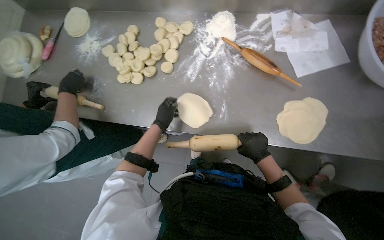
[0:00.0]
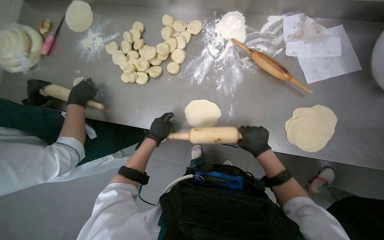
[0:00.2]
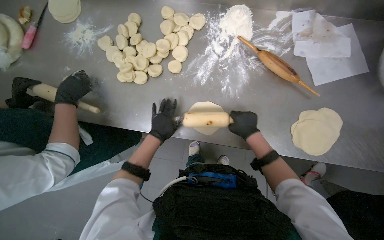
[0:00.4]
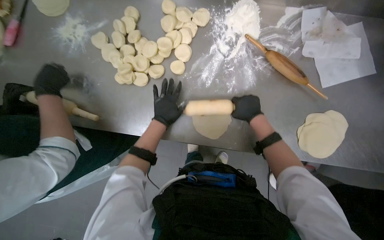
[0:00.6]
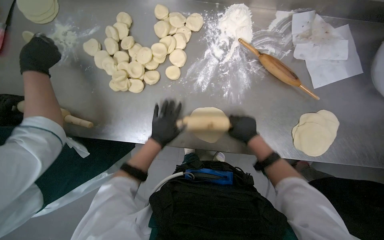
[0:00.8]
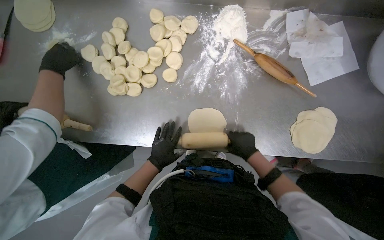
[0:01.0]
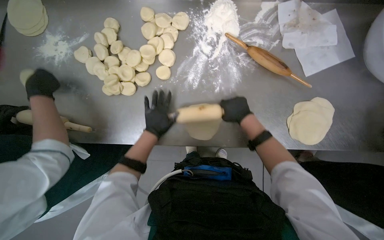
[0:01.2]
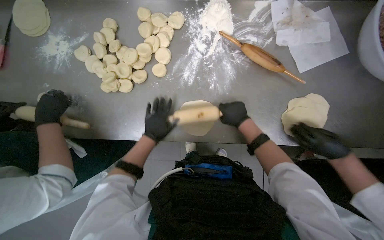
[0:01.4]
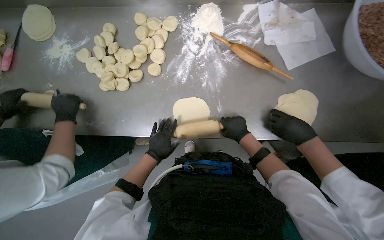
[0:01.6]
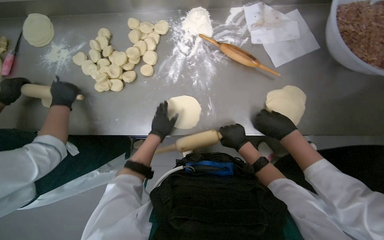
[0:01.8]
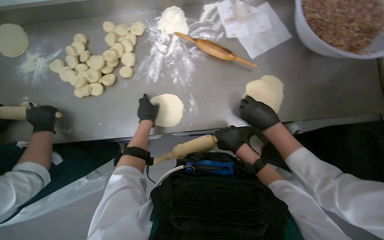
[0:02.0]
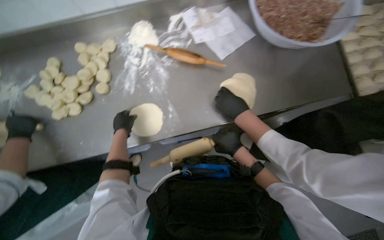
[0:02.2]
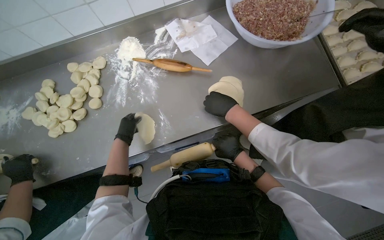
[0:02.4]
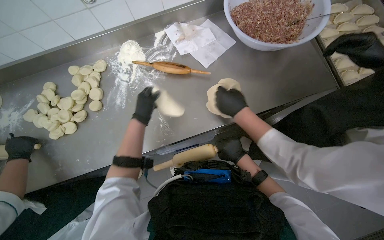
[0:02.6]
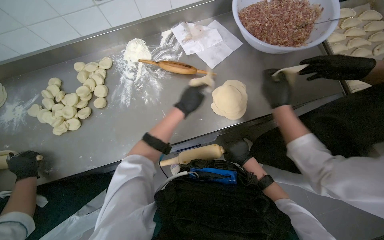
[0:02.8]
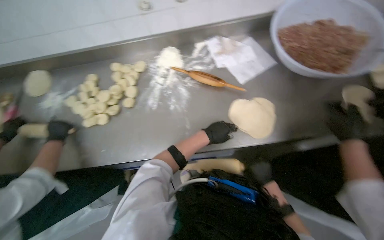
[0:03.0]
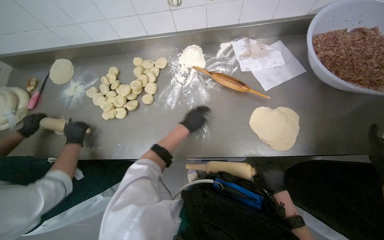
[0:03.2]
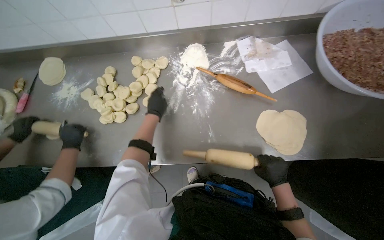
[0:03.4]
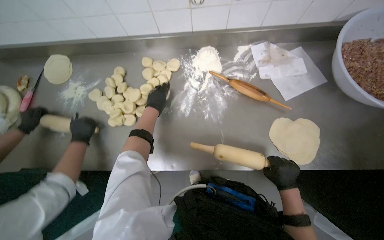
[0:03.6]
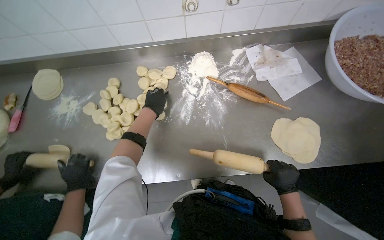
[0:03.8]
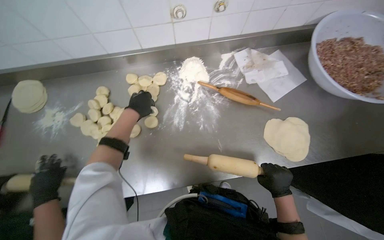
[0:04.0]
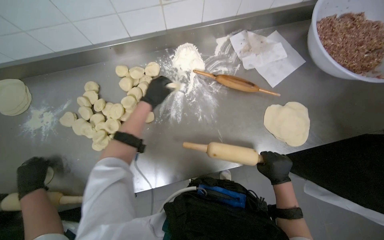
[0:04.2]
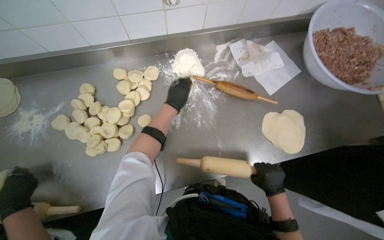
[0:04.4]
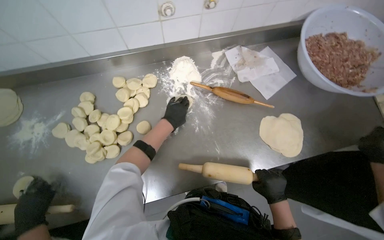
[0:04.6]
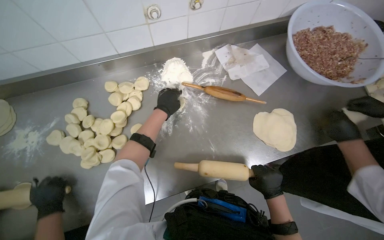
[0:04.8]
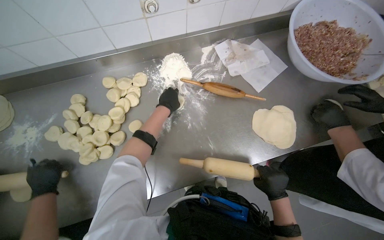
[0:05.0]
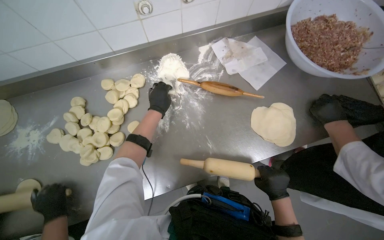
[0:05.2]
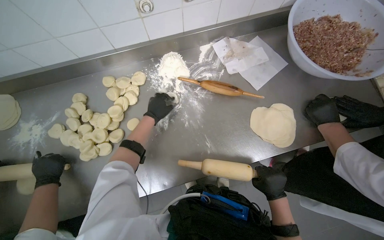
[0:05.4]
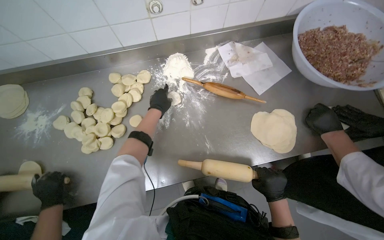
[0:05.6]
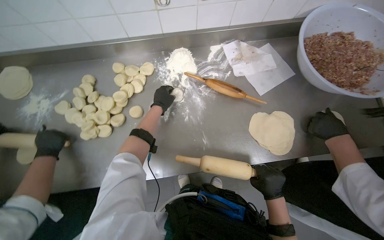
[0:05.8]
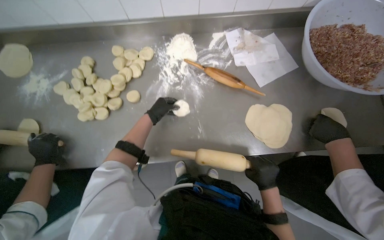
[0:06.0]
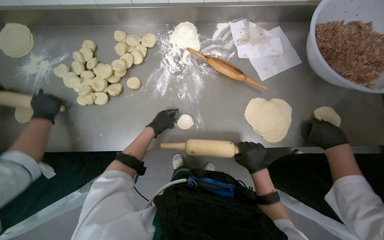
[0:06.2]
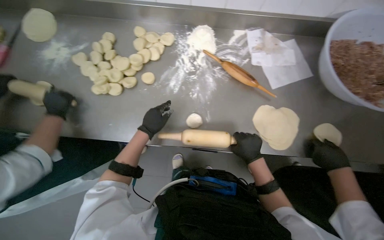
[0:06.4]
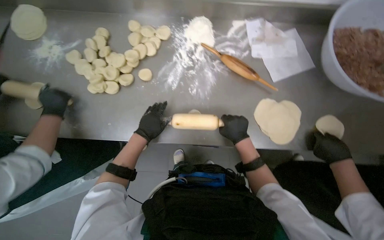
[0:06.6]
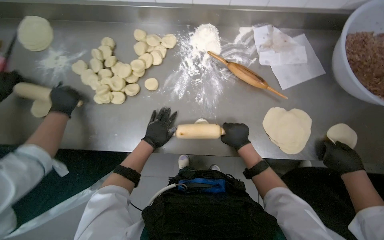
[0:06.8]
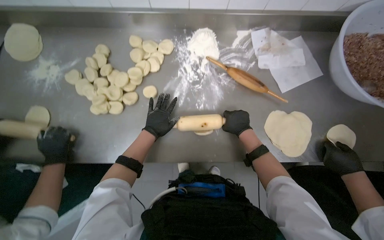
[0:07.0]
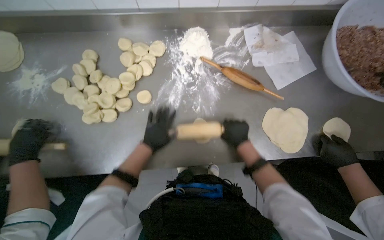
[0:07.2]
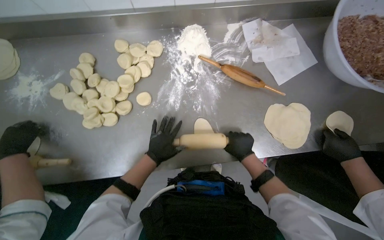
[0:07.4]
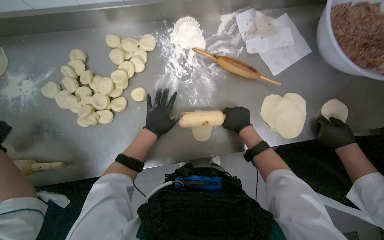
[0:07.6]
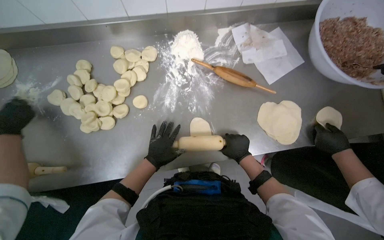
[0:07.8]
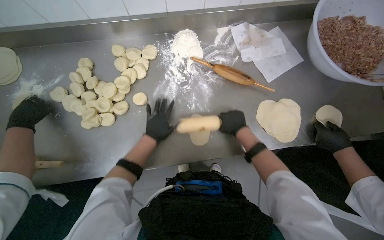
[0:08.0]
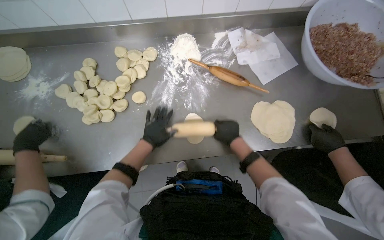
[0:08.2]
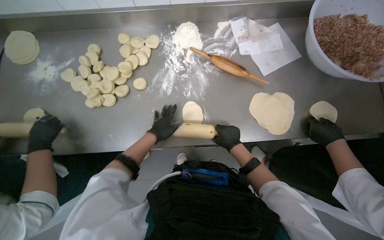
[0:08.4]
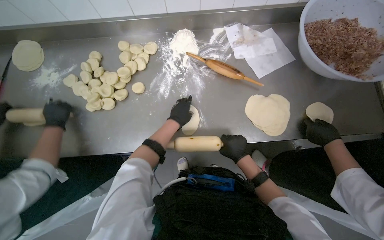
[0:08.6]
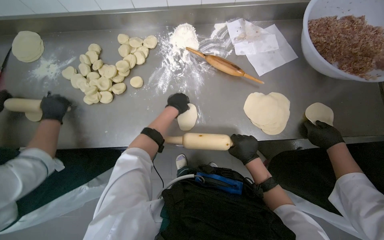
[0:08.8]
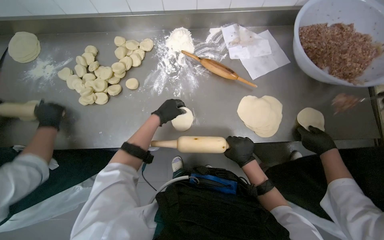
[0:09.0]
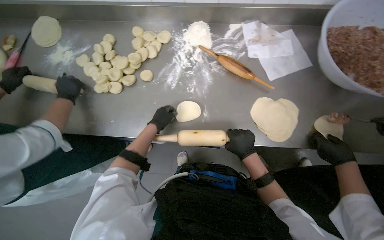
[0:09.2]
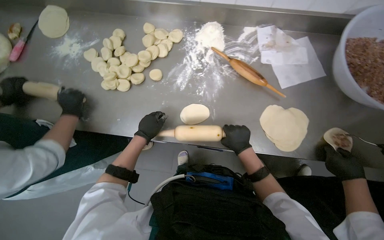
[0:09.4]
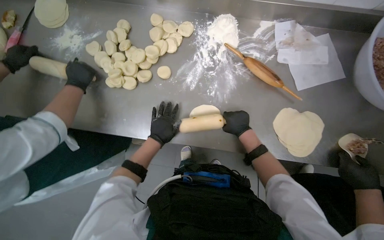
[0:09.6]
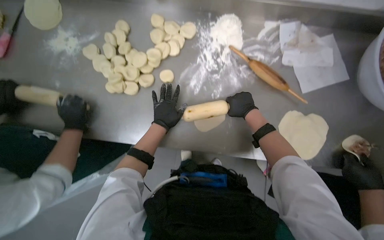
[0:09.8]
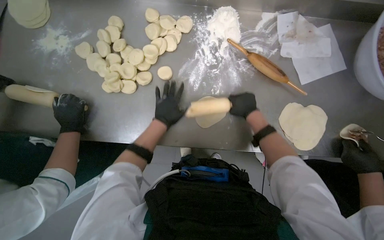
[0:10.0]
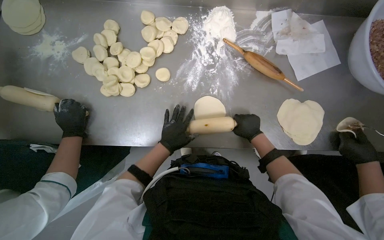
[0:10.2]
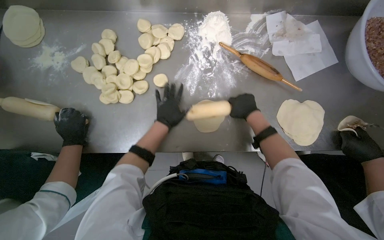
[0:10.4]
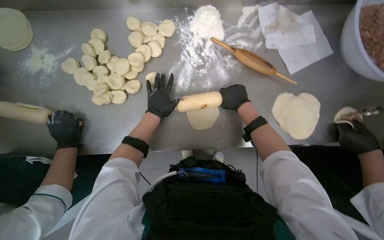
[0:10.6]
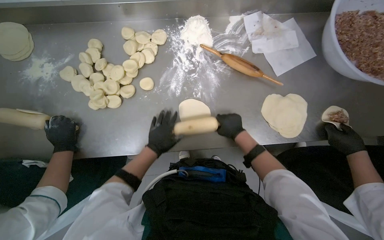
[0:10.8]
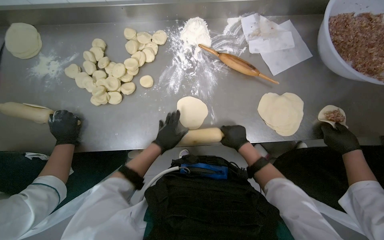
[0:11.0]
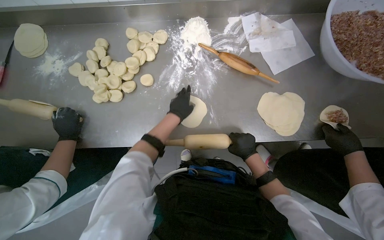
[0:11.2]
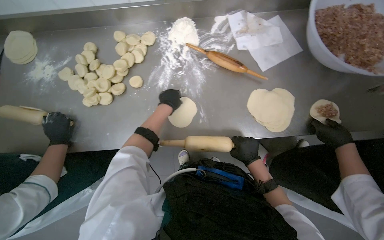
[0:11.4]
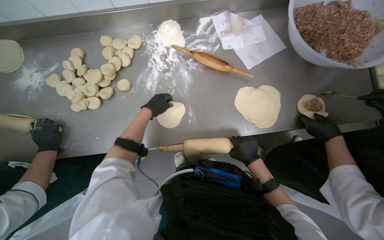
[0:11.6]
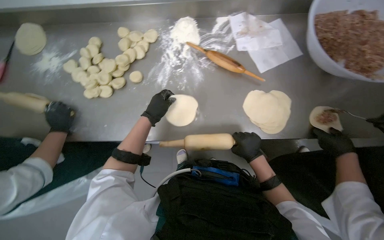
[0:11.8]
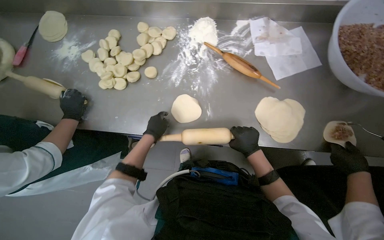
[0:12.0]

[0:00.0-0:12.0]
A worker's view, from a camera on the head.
Job: preparing food.
The whole recording: Rolling dough circles. The worker uses a rolling pin to flatten small dough circles on the metal table.
0:00.0 to 0:01.6: The right hand moves up and down the picture over approximately 15 cm, changing direction 3 times. The left hand goes up and down the picture, some 15 cm each way, reversing 2 times.
0:01.6 to 0:03.0: The wearer looks some 15 degrees further upward. The right hand is displaced to the right by roughly 25 cm. Meanwhile the left hand travels to the right and up the picture by some 35 cm.
0:03.0 to 0:04.4: The left hand moves to the left and up the picture, some 35 cm.
0:06.0 to 0:07.6: The right hand goes up and down the picture, roughly 15 cm each way, reversing 2 times.
0:07.6 to 0:09.0: The right hand goes up and down the picture, about 10 cm each way, reversing 2 times.
0:09.0 to 0:10.4: The right hand goes up and down the picture, some 20 cm each way, reversing 2 times. The left hand moves up and down the picture over about 10 cm, changing direction 3 times.
0:10.4 to 0:12.0: The left hand swings up and down the picture, approximately 15 cm each way, with 2 reversals. The right hand moves down the picture, about 15 cm.

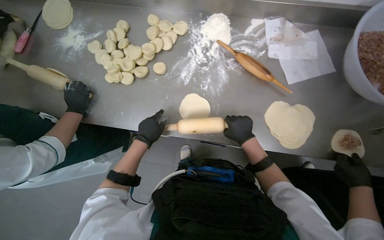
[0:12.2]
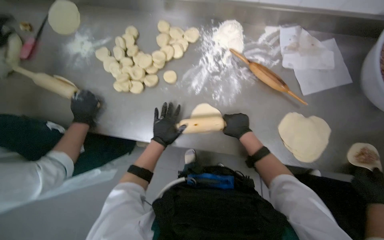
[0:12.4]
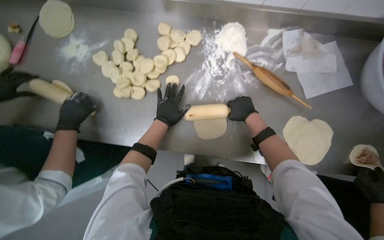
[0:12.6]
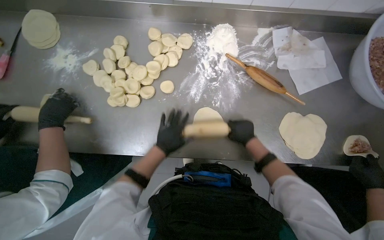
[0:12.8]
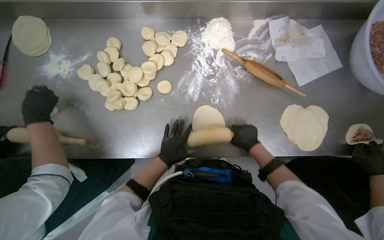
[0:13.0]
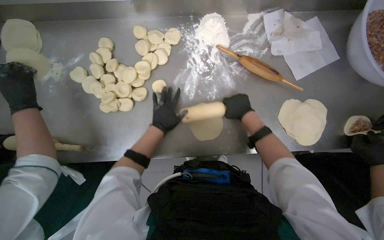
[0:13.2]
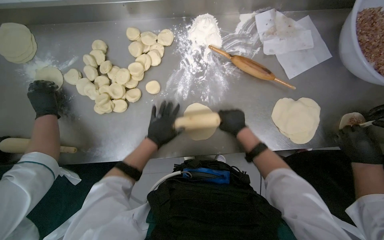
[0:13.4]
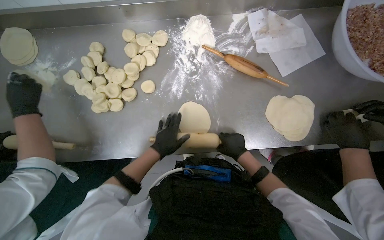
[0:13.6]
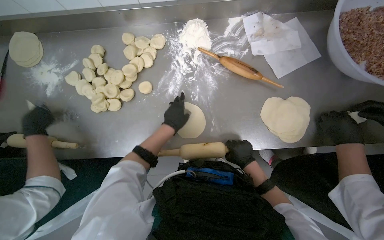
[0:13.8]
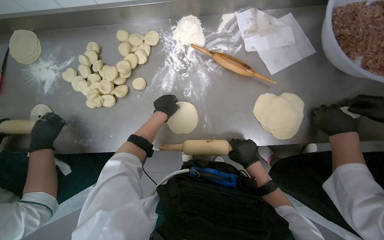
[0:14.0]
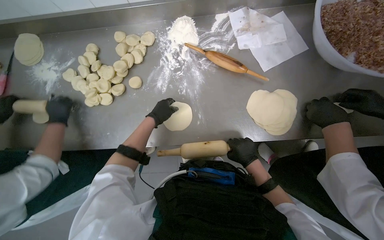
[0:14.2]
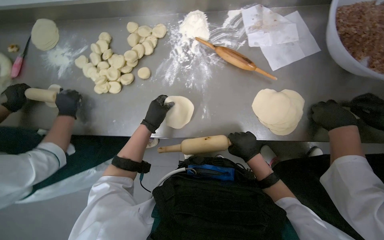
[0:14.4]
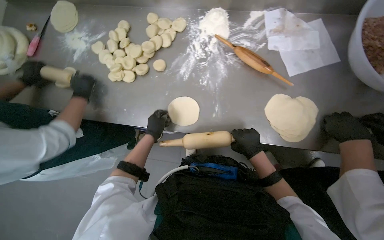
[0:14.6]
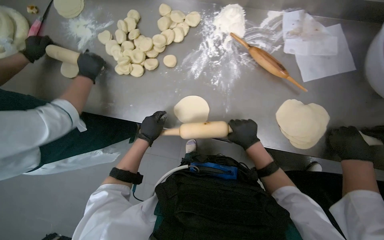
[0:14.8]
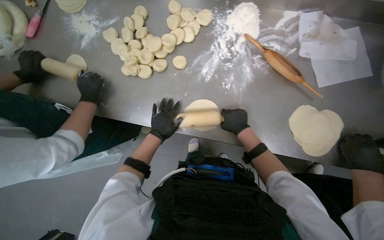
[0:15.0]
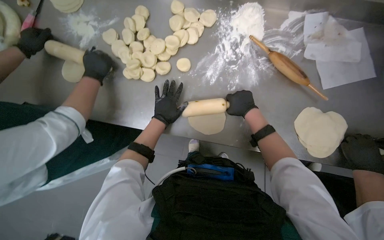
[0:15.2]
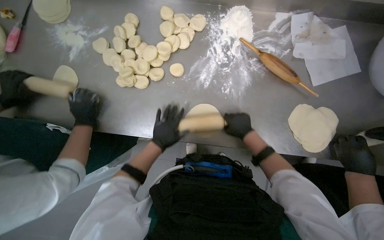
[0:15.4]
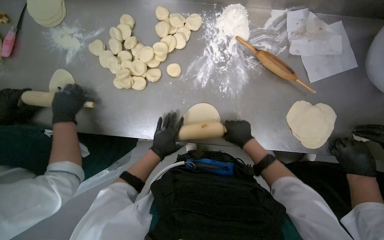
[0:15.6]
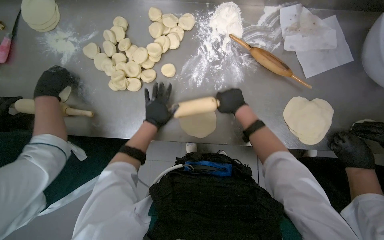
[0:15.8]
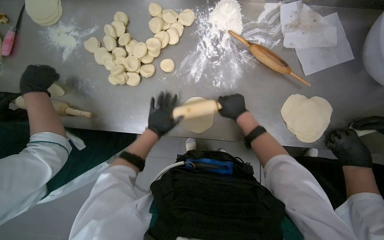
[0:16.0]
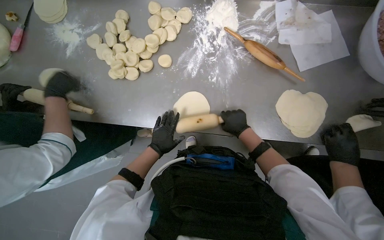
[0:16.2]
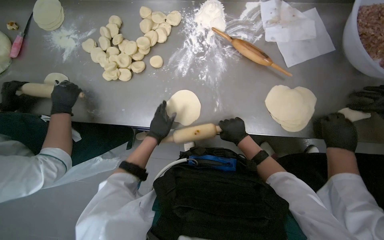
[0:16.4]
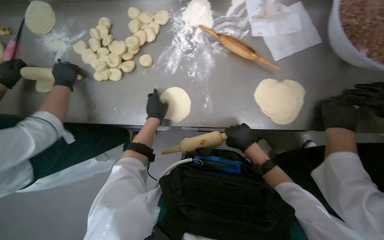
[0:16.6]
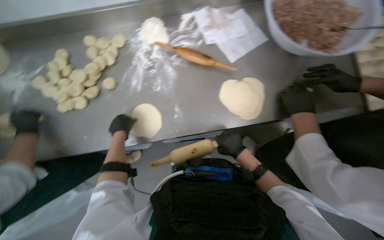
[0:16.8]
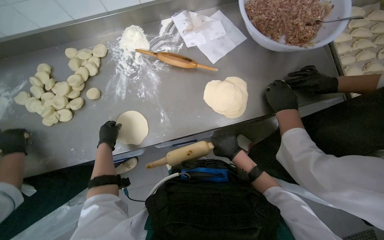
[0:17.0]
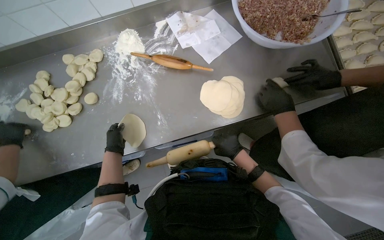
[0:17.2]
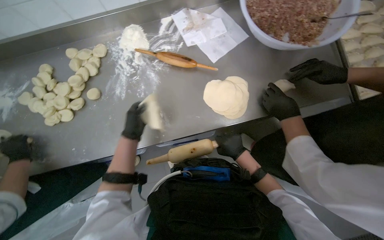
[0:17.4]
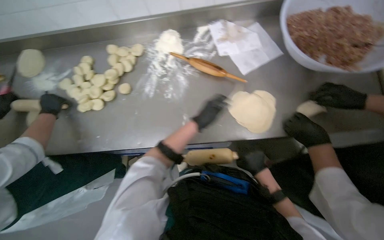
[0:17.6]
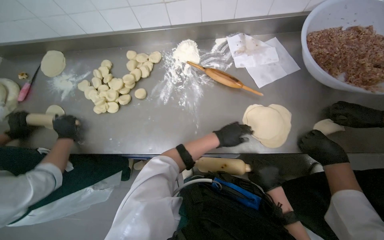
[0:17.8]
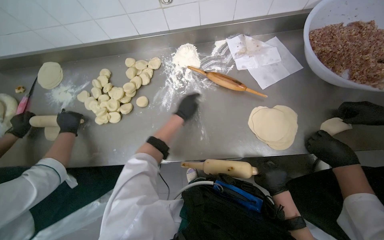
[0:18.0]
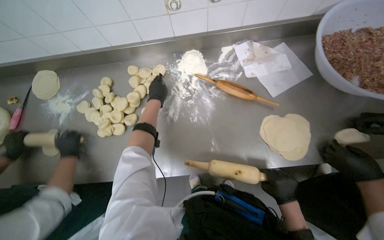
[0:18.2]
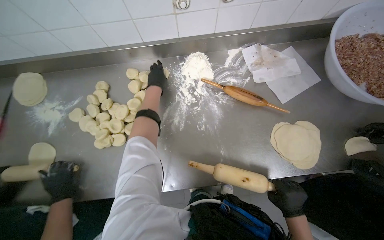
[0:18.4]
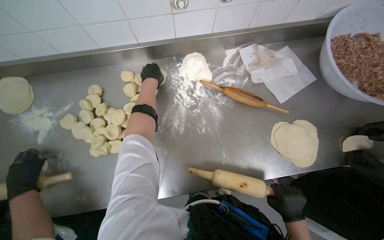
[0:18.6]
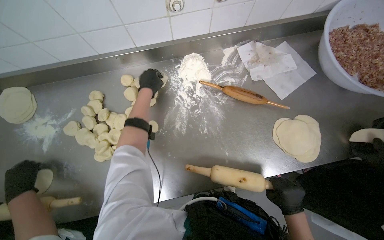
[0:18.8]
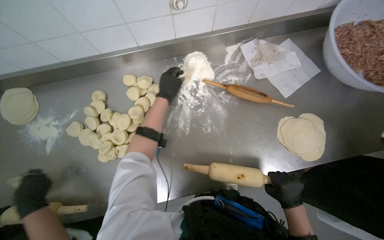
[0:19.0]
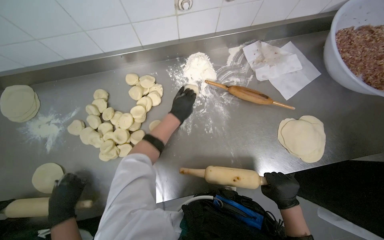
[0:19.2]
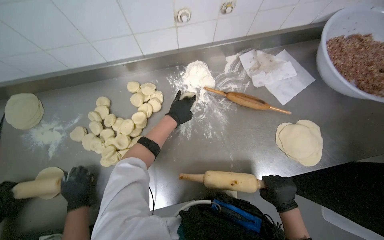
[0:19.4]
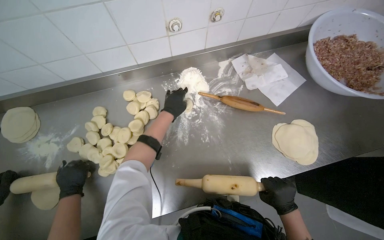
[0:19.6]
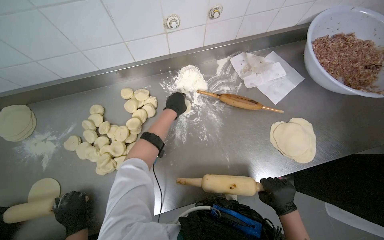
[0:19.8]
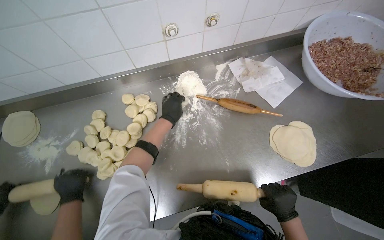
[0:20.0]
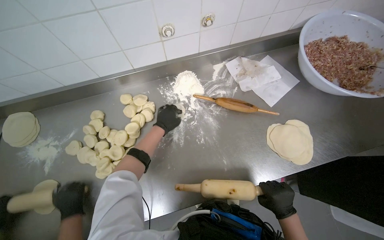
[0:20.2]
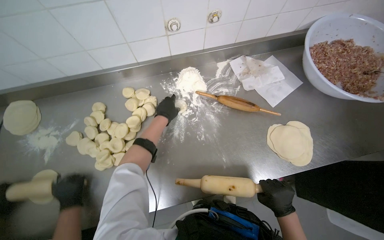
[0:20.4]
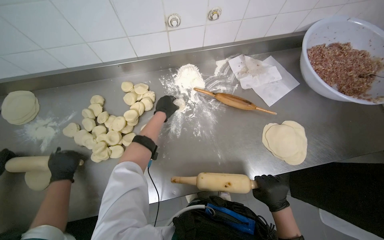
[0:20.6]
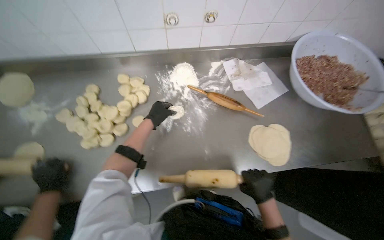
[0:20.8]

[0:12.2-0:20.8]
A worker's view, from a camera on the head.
Job: preparing food.
The whole recording: Rolling dough circles. The worker uses a rolling pin to flatten small dough circles on the metal table.
0:12.2 to 0:13.6: The left hand goes up and down the picture, some 15 cm each way, reversing 3 times, while the right hand moves up and down the picture over about 15 cm, changing direction 3 times.
0:13.6 to 0:15.0: The left hand reaches some 10 cm up the picture, then returns.
0:15.0 to 0:16.6: The right hand moves up and down the picture over roughly 15 cm, changing direction 3 times. The left hand swings up and down the picture, roughly 15 cm each way, with 3 reversals.
0:16.6 to 0:18.0: The right hand is displaced to the right by approximately 10 cm. Meanwhile the left hand moves roughly 25 cm to the right and comes back.
0:18.0 to 0:19.4: The left hand moves some 25 cm up the picture and comes back.
0:19.4 to 0:20.8: The hands stay close to where they were, moving slightly.
